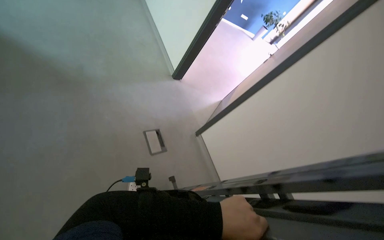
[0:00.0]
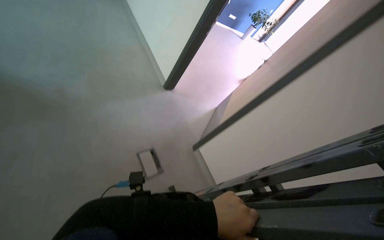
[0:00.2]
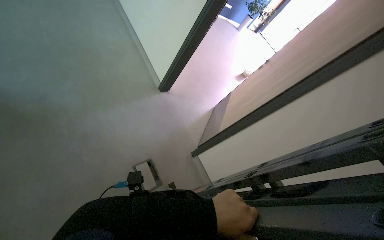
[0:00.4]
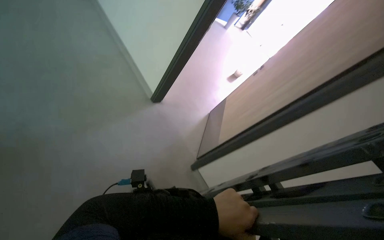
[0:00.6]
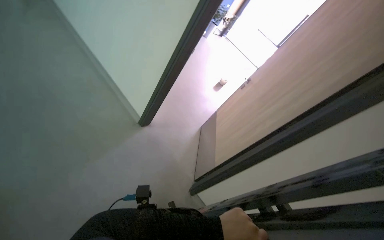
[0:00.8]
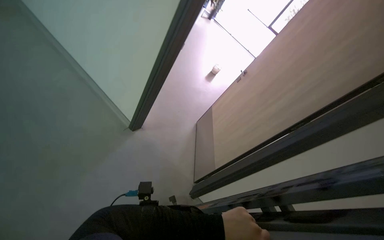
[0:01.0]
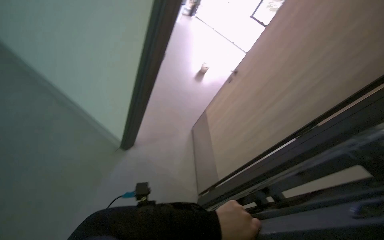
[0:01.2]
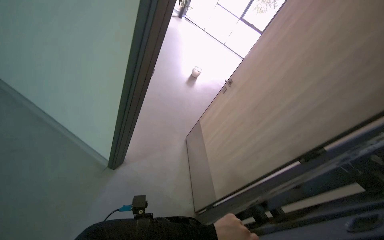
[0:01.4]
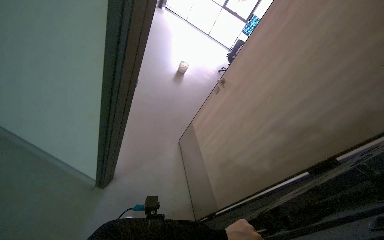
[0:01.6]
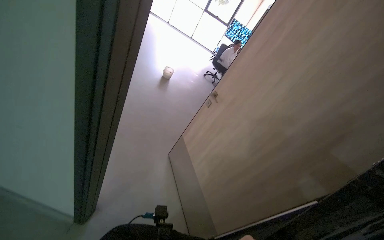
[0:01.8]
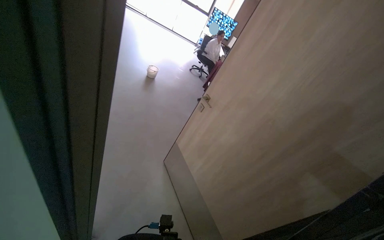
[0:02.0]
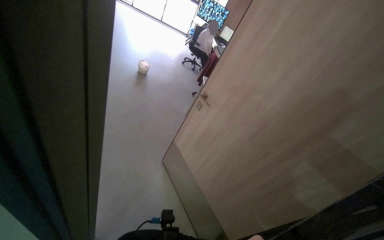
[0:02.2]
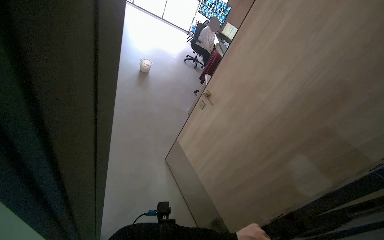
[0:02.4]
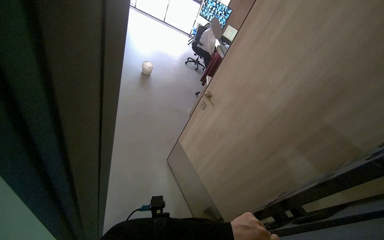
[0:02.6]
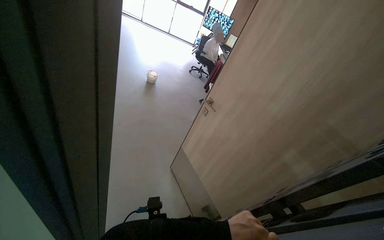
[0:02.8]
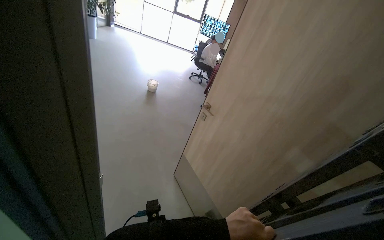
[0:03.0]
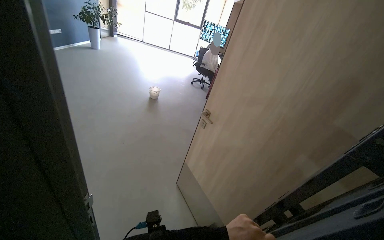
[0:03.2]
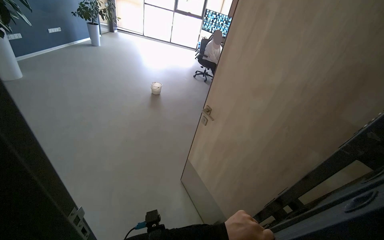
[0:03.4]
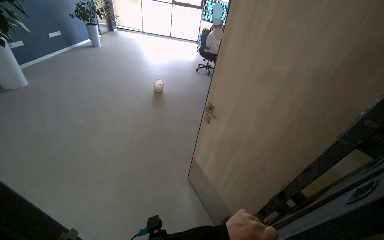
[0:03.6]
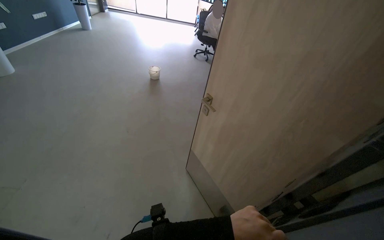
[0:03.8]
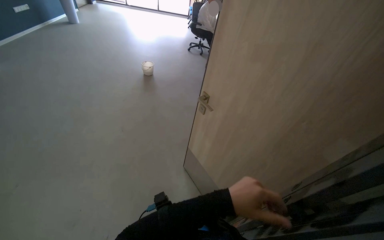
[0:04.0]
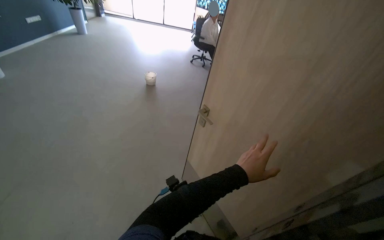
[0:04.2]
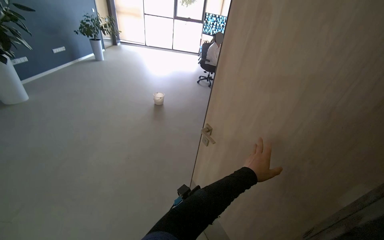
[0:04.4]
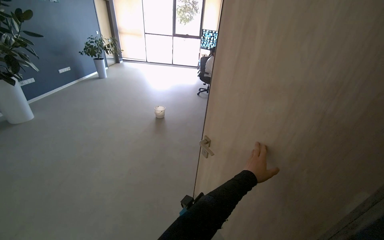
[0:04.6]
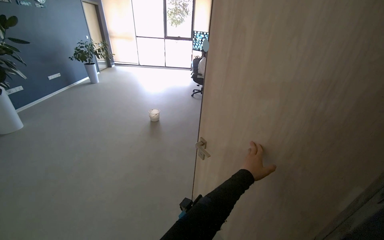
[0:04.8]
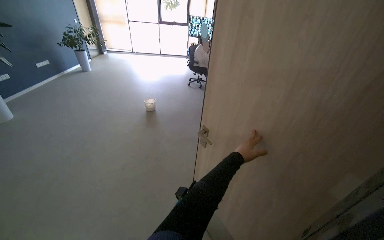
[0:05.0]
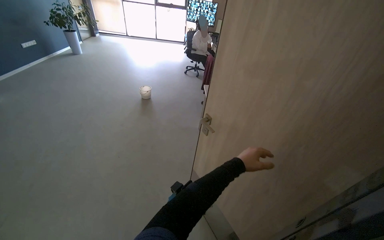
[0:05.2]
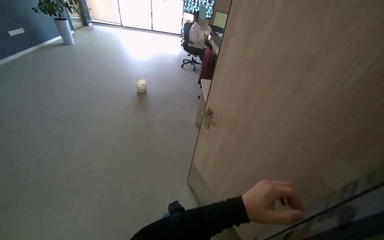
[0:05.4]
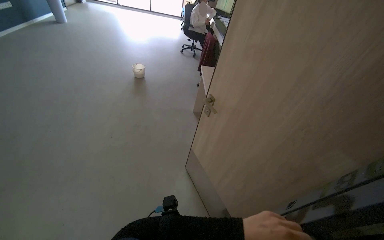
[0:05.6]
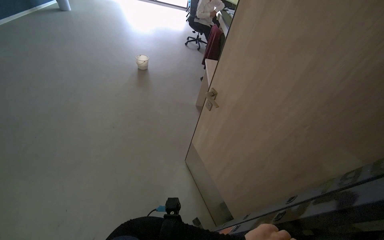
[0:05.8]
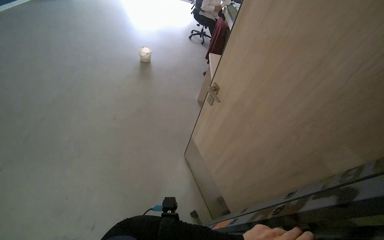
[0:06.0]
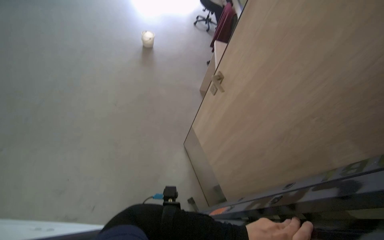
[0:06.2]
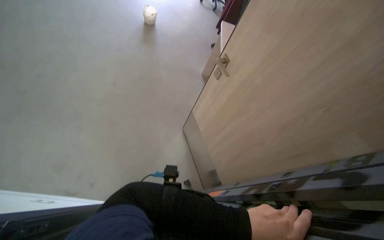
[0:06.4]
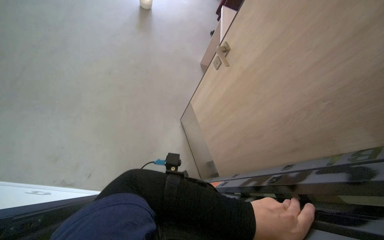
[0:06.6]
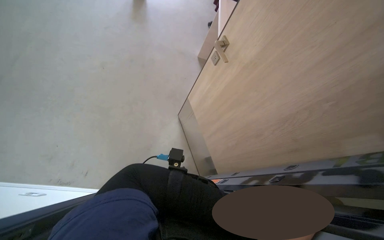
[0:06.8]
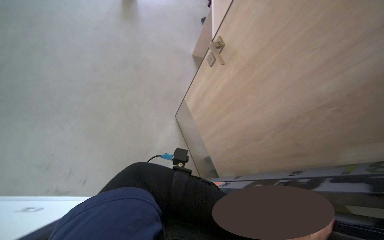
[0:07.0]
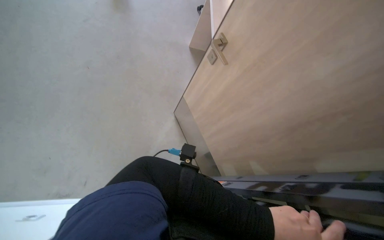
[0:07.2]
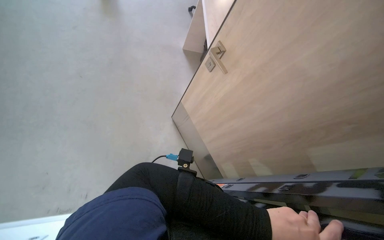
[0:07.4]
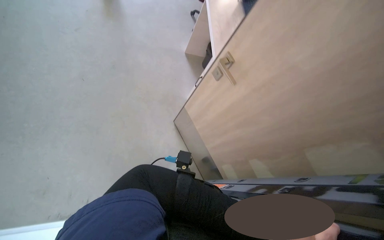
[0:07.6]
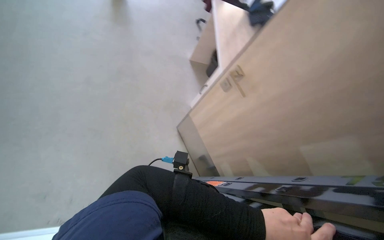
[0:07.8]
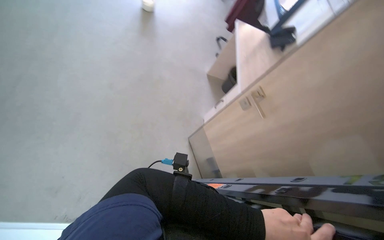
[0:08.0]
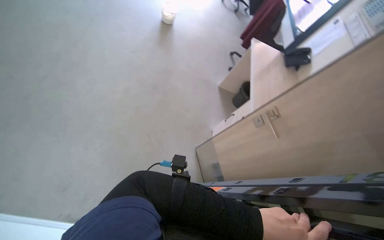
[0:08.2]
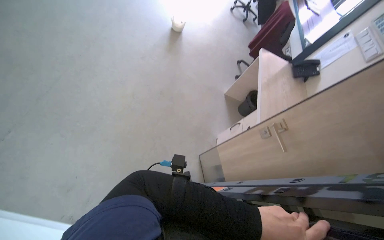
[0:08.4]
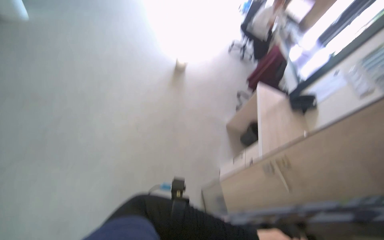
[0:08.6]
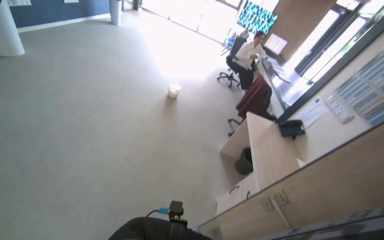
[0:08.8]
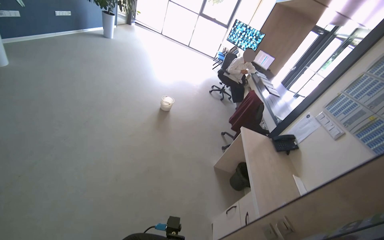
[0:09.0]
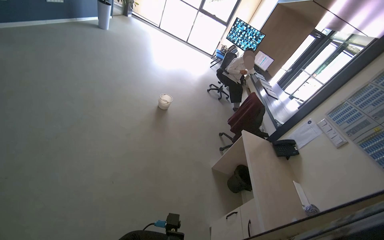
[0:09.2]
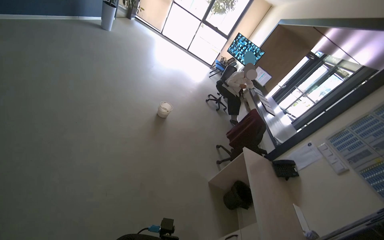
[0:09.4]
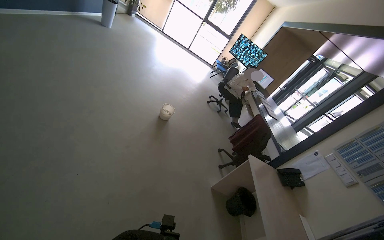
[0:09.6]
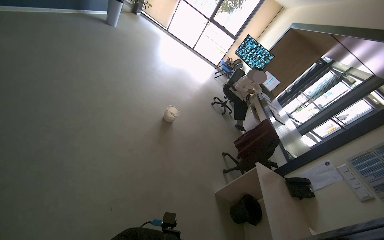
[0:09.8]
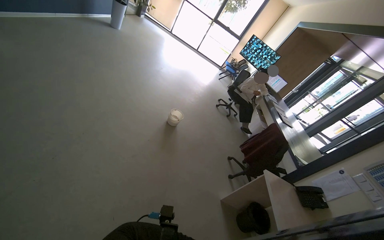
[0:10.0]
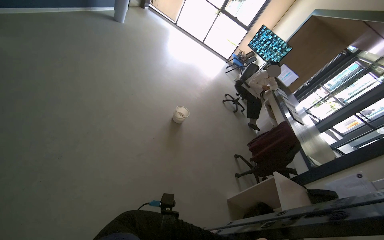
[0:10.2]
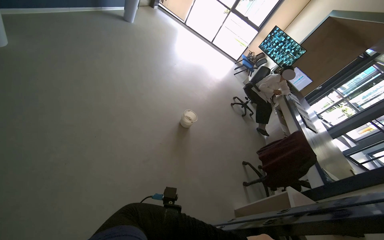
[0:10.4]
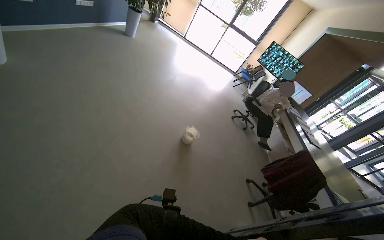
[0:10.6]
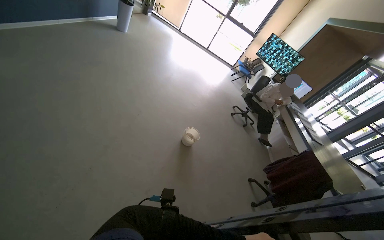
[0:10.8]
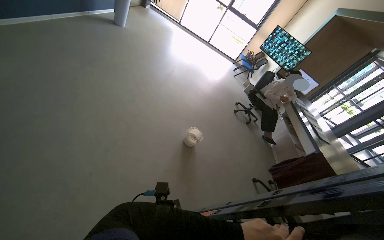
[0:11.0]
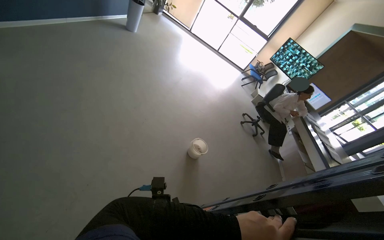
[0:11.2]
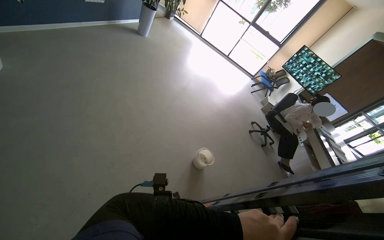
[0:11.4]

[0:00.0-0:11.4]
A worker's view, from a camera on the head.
Job: organizing items.
The whole recording: Carrying a folded ladder. The worker carries a folded ladder through the building.
0:00.0 to 0:01.4: The head turns to the right by roughly 25 degrees.
0:01.4 to 0:02.8: The wearer's head swings about 25 degrees to the right.
0:05.6 to 0:07.2: The camera pitches downward, by about 25 degrees.
0:07.2 to 0:08.6: The view tips upward by some 25 degrees.
0:08.6 to 0:10.0: The camera travels approximately 50 cm. The view tilts about 15 degrees upward.
0:10.0 to 0:11.4: The head travels roughly 80 cm.

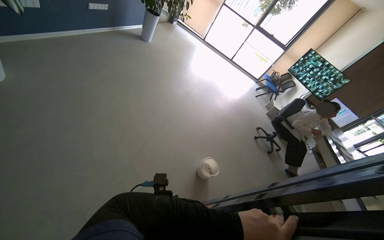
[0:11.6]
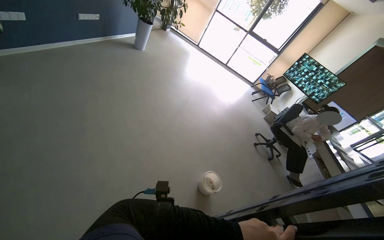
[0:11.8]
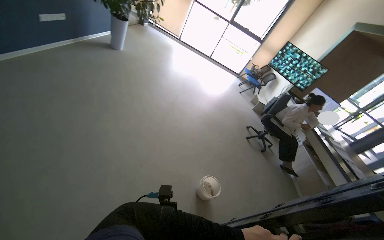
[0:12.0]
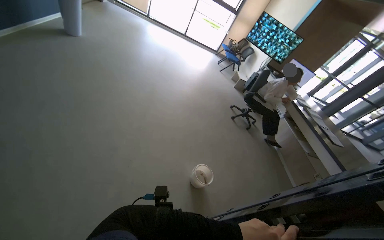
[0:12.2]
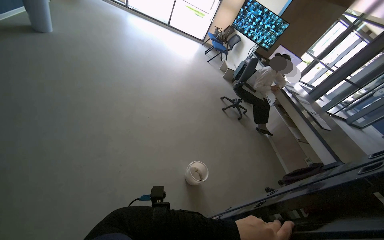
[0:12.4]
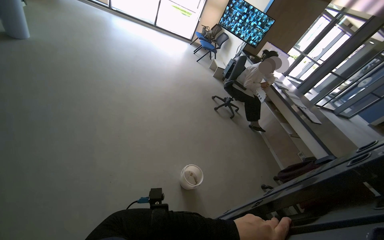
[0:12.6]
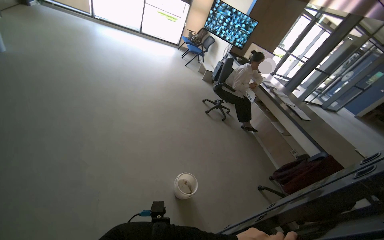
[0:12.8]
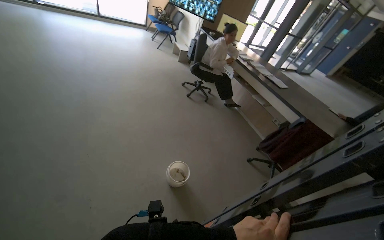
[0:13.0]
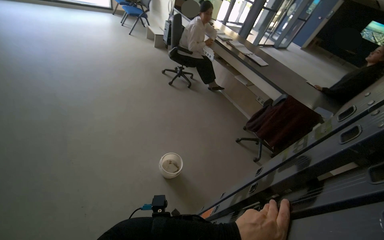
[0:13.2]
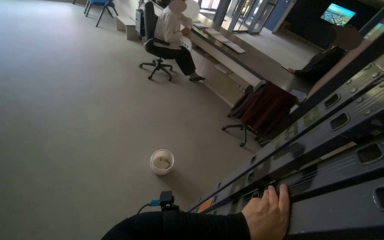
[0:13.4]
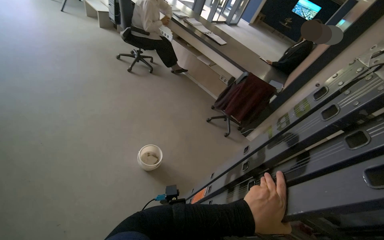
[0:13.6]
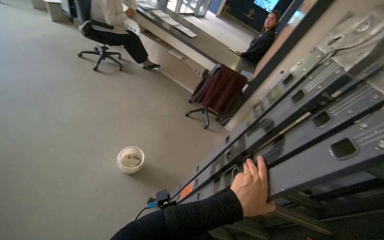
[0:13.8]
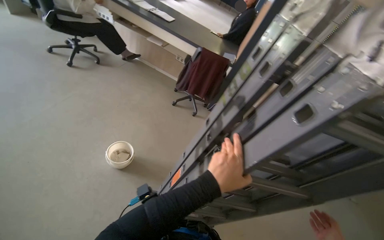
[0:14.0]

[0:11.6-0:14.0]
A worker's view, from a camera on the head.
Job: organizing items.
The whole recording: Carrying a folded ladder. The worker carries a folded ladder through the building.
0:11.6 to 0:12.8: The camera is carried roughly 60 cm. The head turns to the right by roughly 35 degrees.
0:12.8 to 0:14.0: The wearer looks some 55 degrees further to the right. The wearer looks approximately 25 degrees further downward.

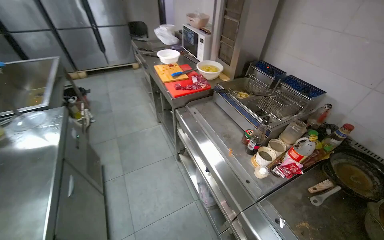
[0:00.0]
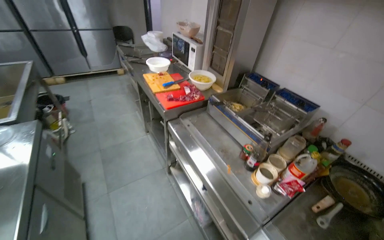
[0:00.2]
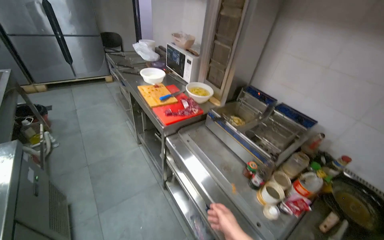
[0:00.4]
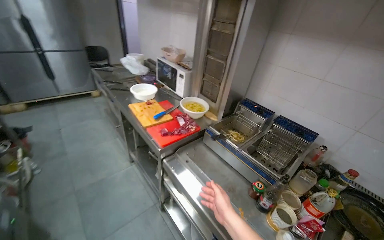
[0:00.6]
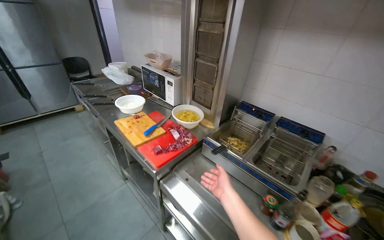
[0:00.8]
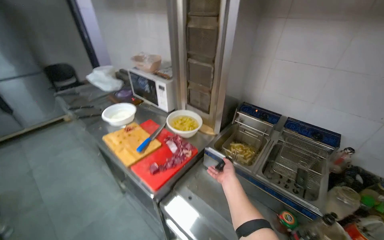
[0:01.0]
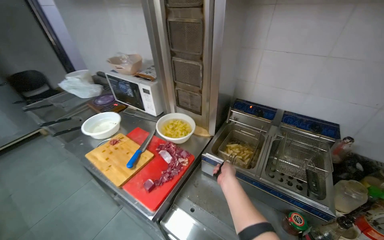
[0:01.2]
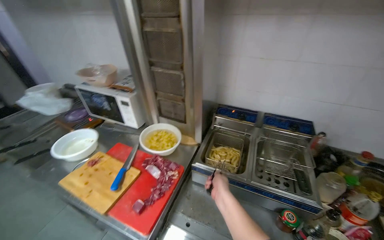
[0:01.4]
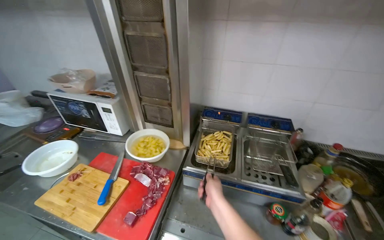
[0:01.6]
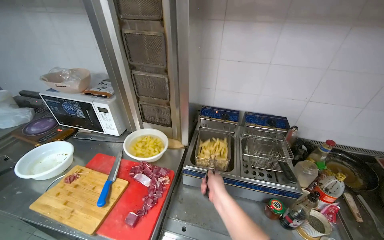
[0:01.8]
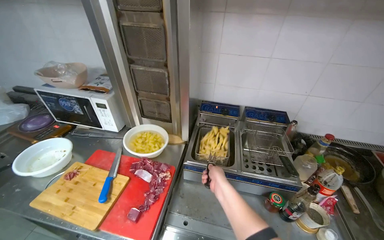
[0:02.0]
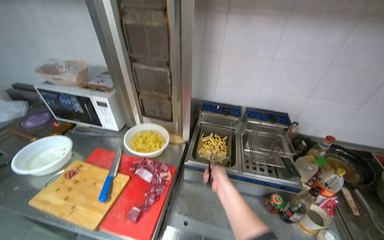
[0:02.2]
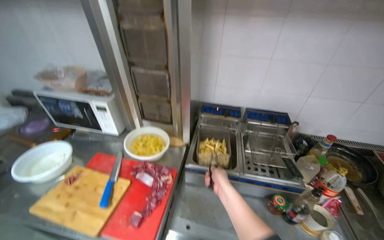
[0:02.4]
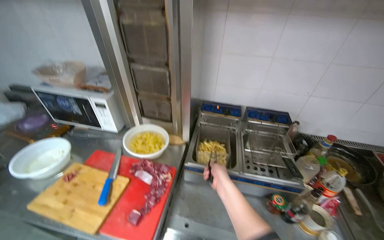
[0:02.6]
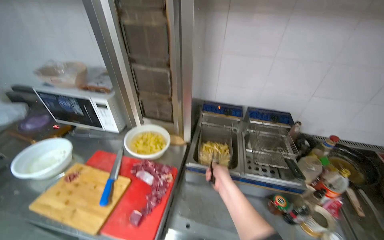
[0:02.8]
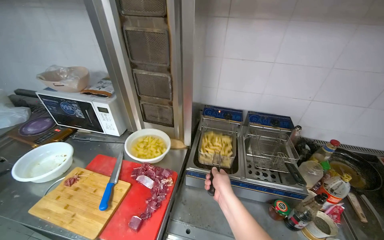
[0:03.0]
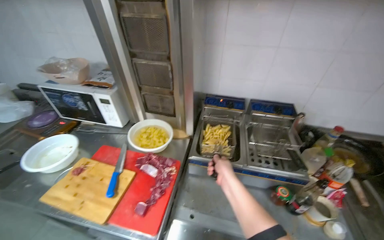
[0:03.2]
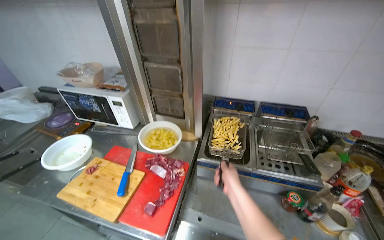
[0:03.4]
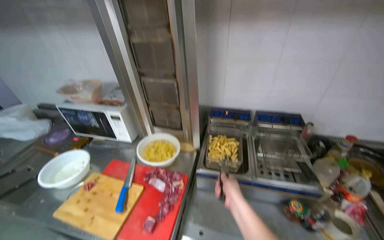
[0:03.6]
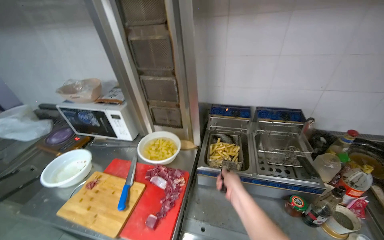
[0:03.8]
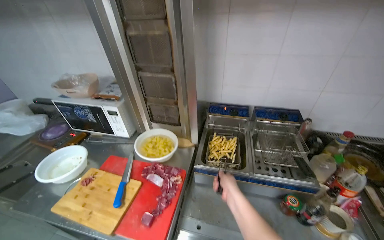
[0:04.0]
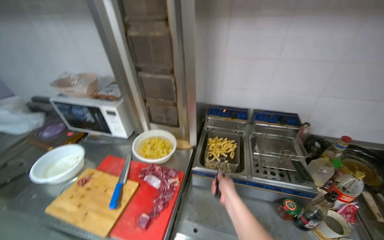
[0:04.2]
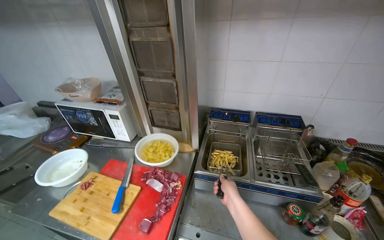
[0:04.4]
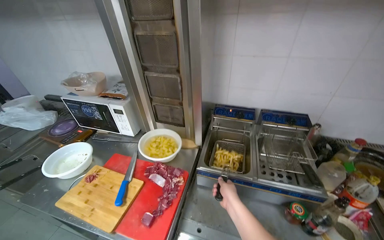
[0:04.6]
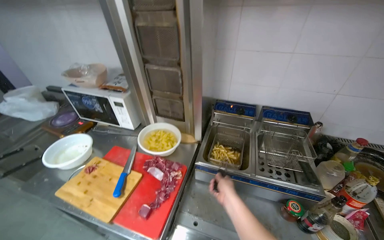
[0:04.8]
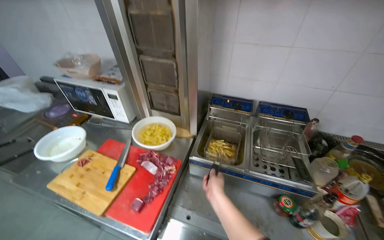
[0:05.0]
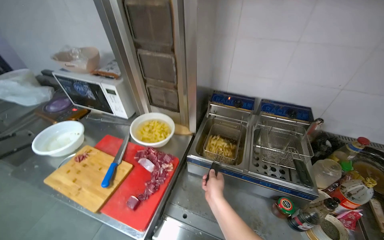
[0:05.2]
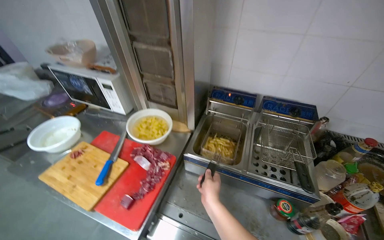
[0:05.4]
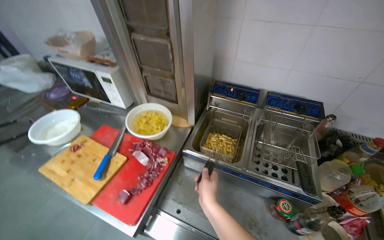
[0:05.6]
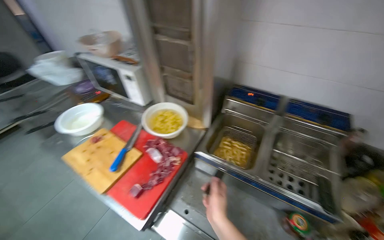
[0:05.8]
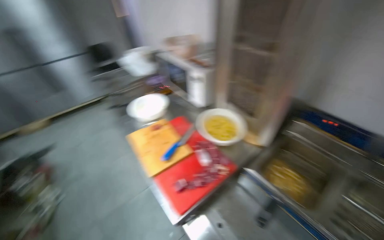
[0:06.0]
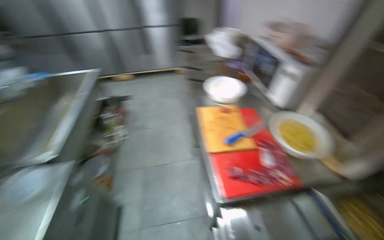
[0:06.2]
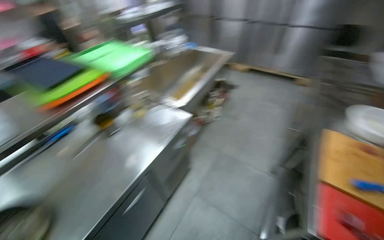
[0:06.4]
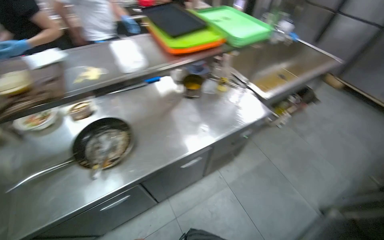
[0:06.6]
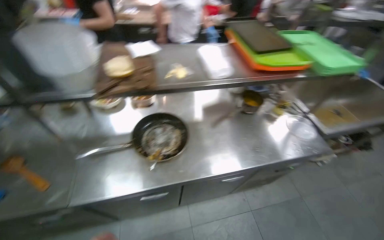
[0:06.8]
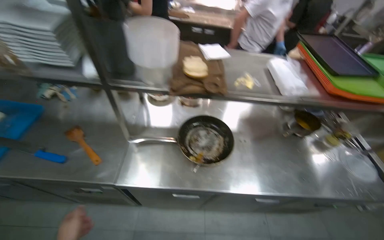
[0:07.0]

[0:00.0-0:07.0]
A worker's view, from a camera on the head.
Job: cooking food.
The whole recording: Frying potatoes in deep fryer. The worker lowers a basket of potatoes into the deep fryer, fries them, then removes them and places them into a bowl.
0:00.0 to 0:01.4: The camera is carried approximately 70 cm. The head turns to the right by roughly 40 degrees.
0:05.6 to 0:07.0: The wearer moves approximately 90 cm. The head rotates about 160 degrees to the left.
